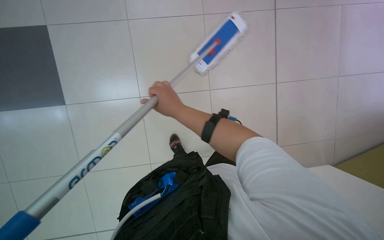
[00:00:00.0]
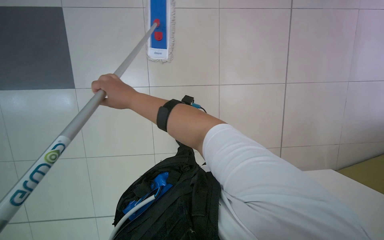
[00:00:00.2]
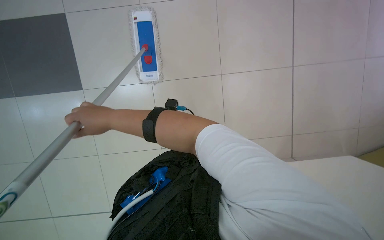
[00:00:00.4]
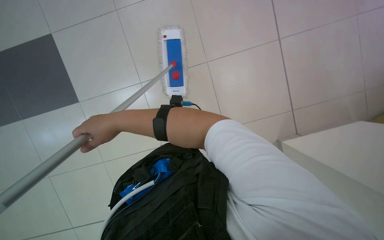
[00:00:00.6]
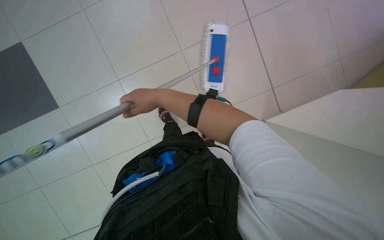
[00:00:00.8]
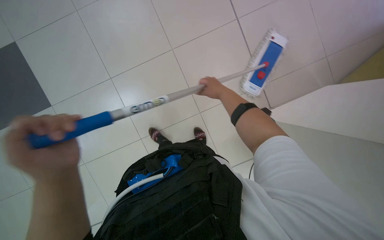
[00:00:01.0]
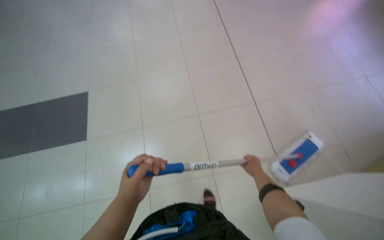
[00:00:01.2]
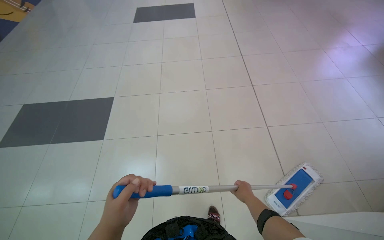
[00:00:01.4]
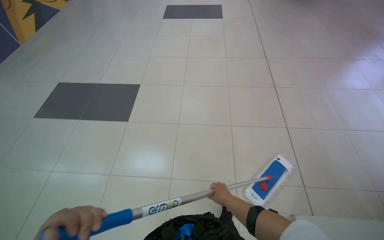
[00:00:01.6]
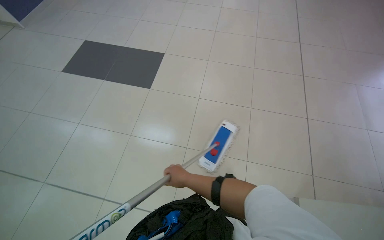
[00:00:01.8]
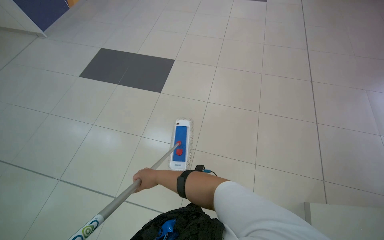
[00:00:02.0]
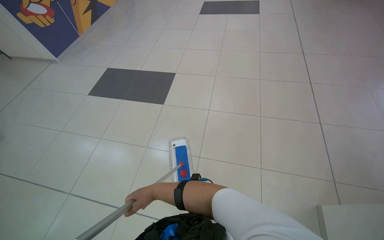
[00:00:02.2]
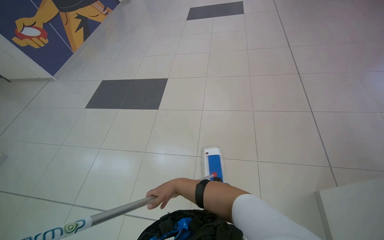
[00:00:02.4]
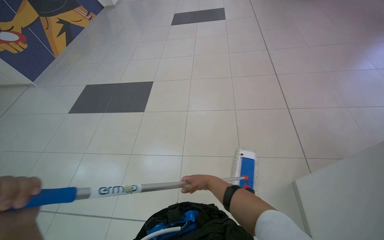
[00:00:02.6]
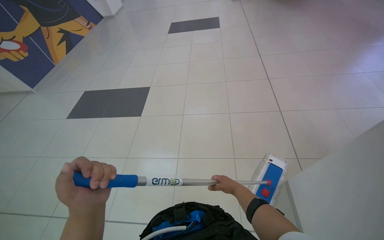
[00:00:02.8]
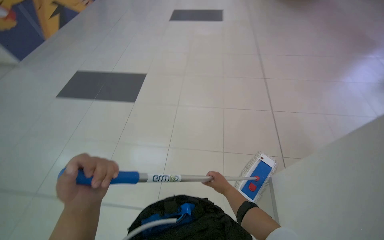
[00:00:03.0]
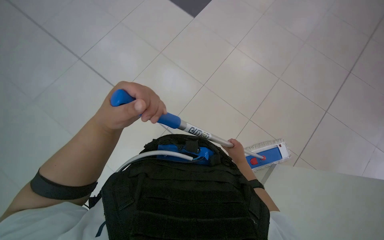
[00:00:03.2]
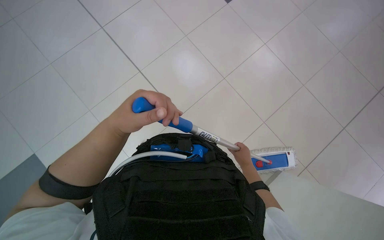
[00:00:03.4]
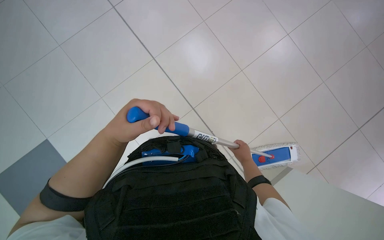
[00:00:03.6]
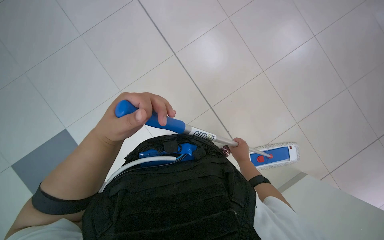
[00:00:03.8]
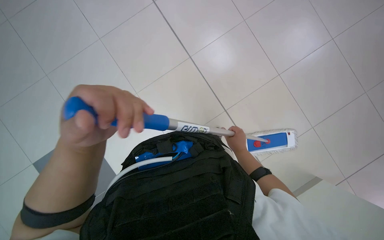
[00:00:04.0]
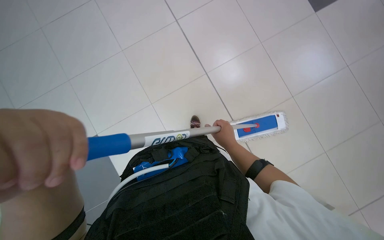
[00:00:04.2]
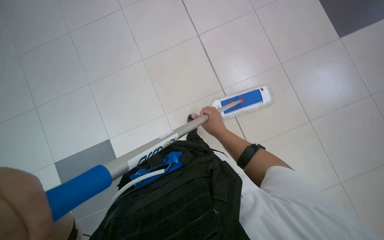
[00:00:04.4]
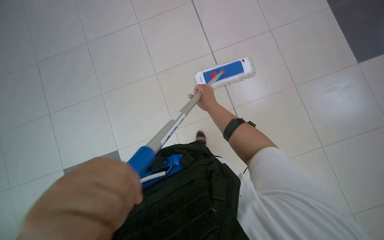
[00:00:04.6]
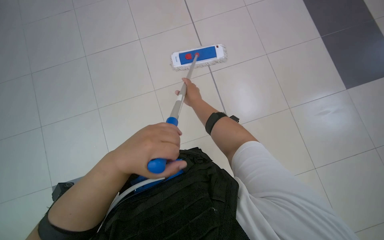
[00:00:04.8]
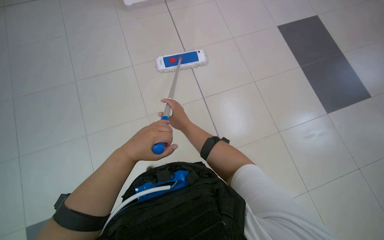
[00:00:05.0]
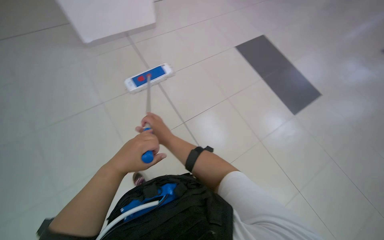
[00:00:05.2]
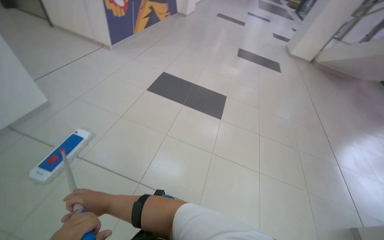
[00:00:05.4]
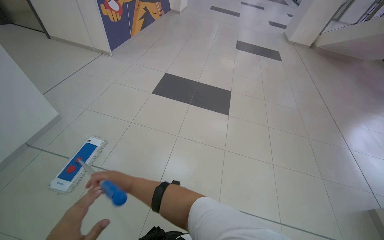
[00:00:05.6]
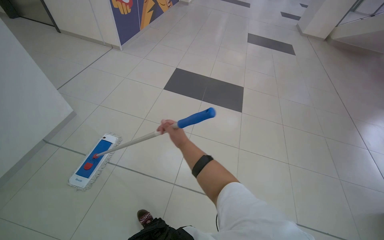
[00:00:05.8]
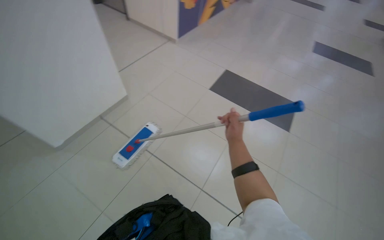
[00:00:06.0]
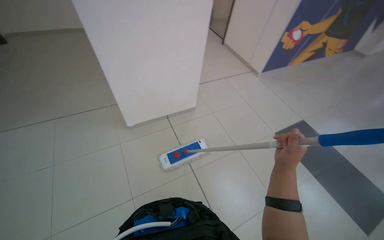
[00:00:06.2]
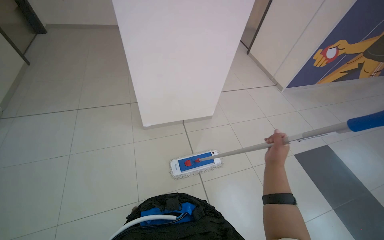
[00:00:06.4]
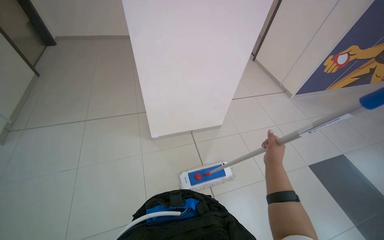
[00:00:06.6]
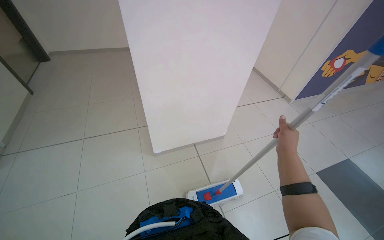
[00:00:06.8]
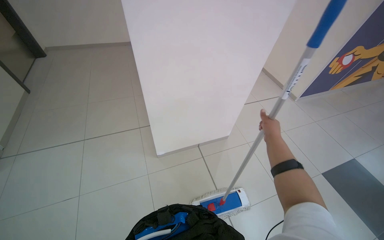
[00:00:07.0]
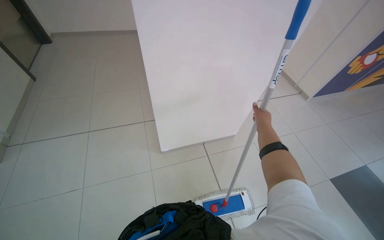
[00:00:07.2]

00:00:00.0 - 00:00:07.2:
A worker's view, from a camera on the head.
Job: mopping floor.
The whole recording: Mopping floor with flat mop. The worker mops the floor using a flat mop.
00:00:00.0 - 00:00:01.4: The wearer's head swings some 40 degrees to the left. The view tilts some 15 degrees upward.
00:00:02.8 - 00:00:04.4: The wearer's head swings approximately 30 degrees to the left. The camera pitches downward, by some 30 degrees.
00:00:04.4 - 00:00:05.8: The wearer's head swings approximately 25 degrees to the right.
00:00:05.8 - 00:00:07.2: The head travels about 60 cm. The head turns to the left by roughly 60 degrees.

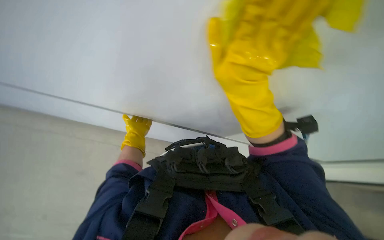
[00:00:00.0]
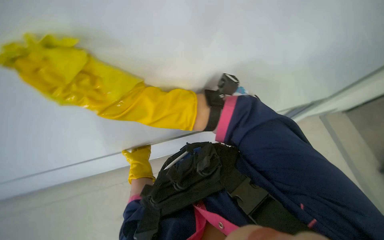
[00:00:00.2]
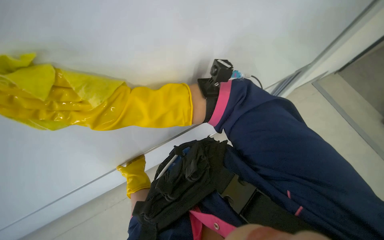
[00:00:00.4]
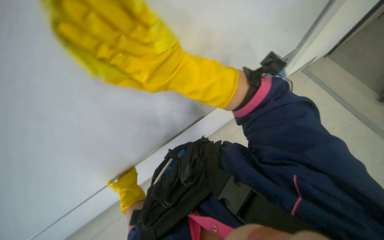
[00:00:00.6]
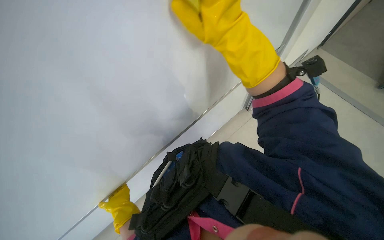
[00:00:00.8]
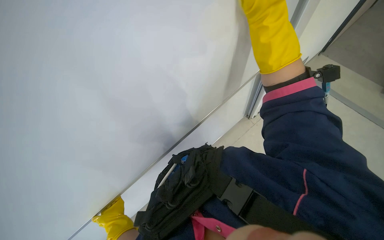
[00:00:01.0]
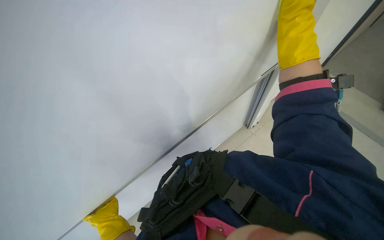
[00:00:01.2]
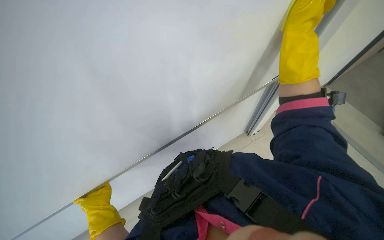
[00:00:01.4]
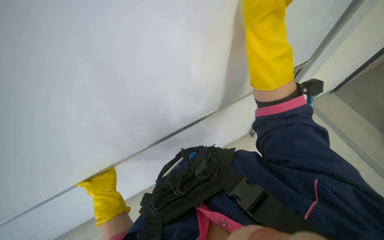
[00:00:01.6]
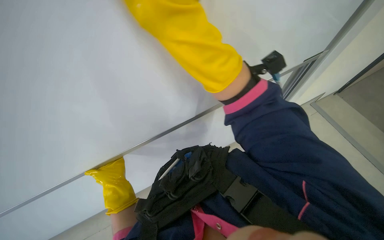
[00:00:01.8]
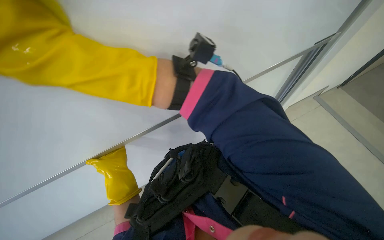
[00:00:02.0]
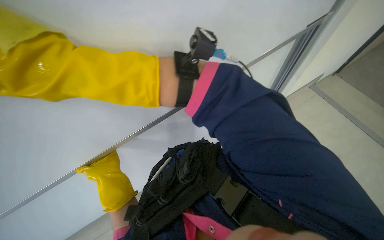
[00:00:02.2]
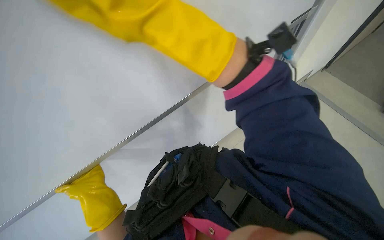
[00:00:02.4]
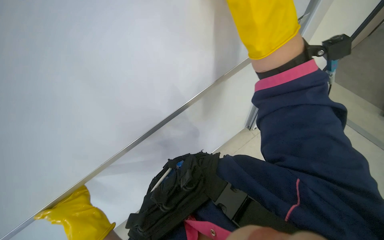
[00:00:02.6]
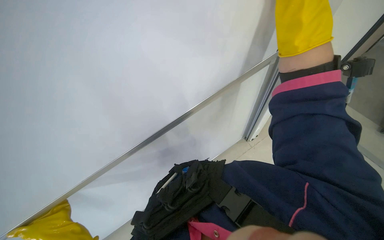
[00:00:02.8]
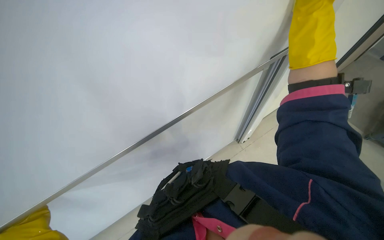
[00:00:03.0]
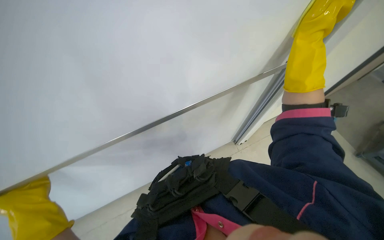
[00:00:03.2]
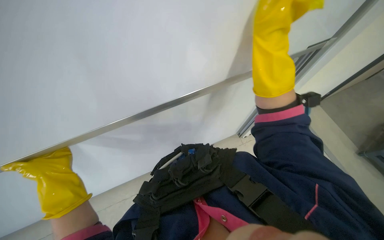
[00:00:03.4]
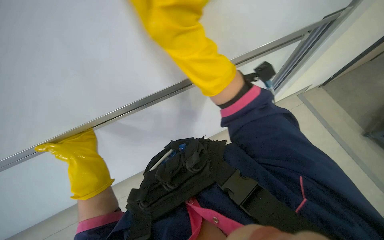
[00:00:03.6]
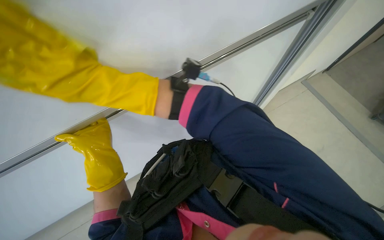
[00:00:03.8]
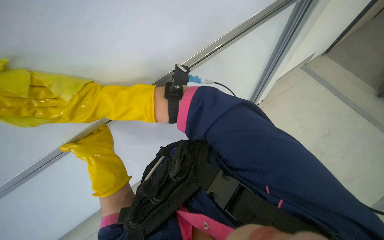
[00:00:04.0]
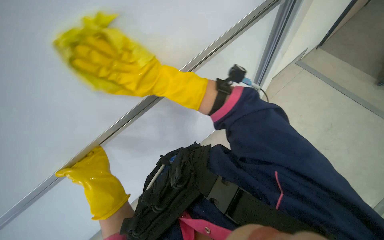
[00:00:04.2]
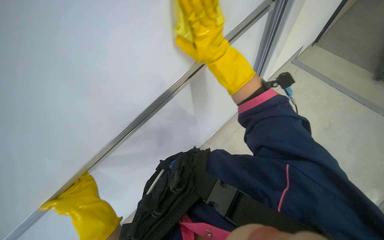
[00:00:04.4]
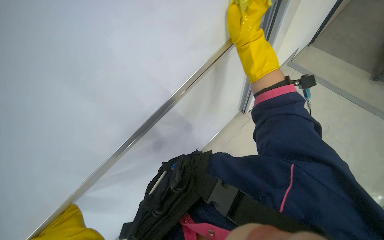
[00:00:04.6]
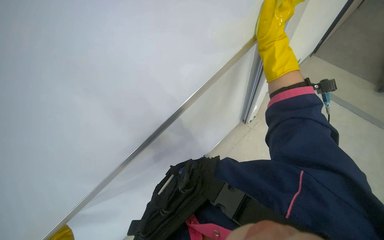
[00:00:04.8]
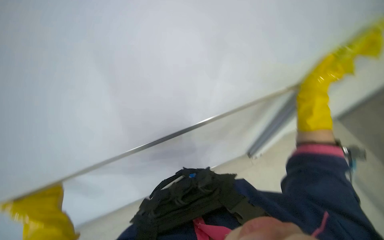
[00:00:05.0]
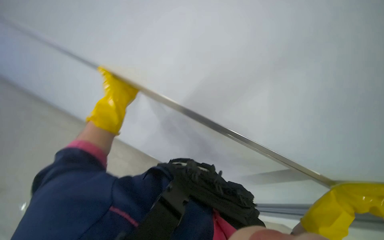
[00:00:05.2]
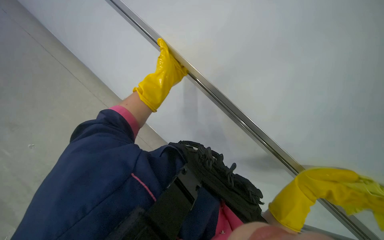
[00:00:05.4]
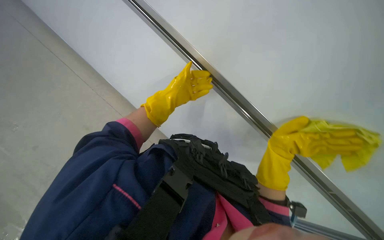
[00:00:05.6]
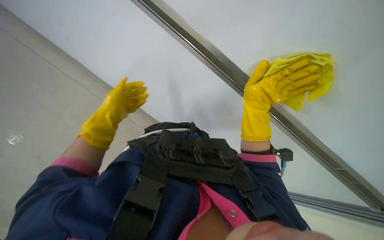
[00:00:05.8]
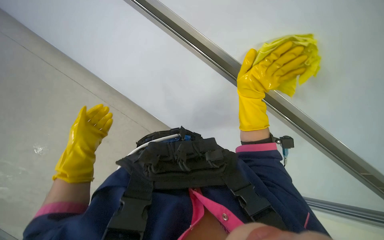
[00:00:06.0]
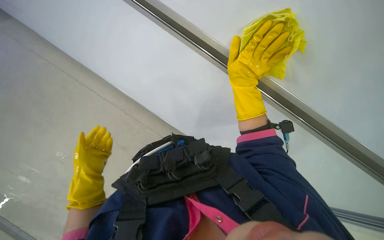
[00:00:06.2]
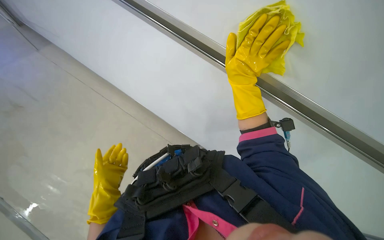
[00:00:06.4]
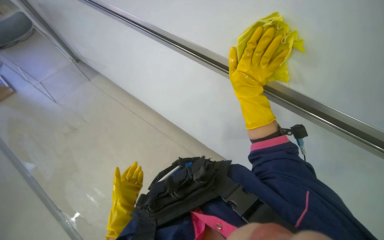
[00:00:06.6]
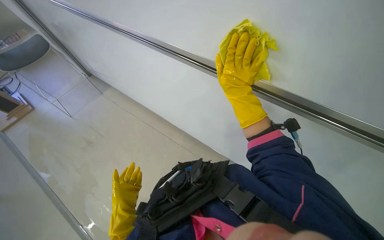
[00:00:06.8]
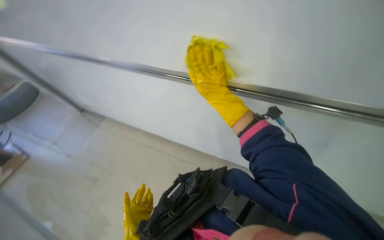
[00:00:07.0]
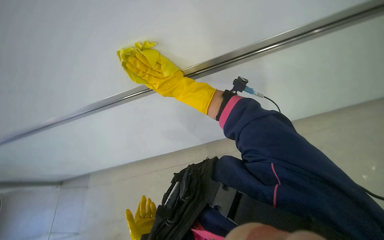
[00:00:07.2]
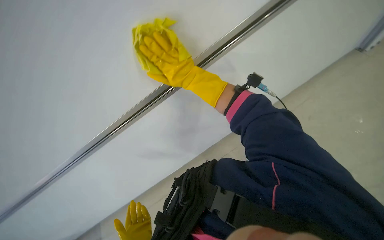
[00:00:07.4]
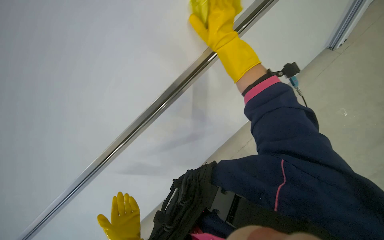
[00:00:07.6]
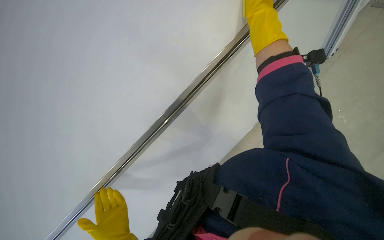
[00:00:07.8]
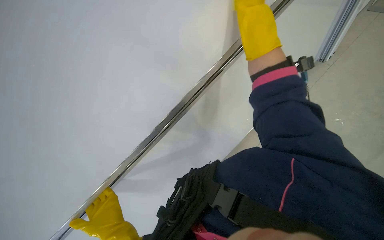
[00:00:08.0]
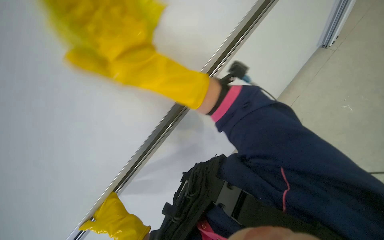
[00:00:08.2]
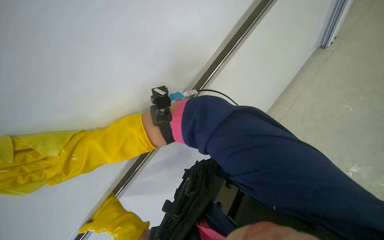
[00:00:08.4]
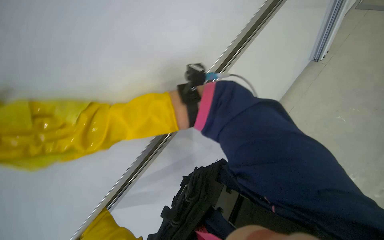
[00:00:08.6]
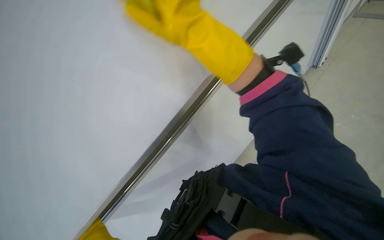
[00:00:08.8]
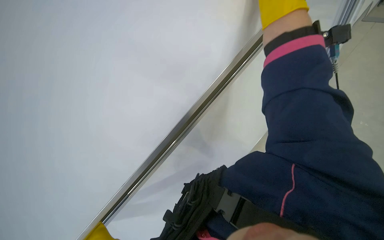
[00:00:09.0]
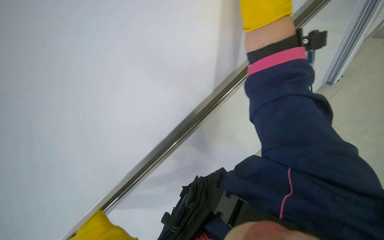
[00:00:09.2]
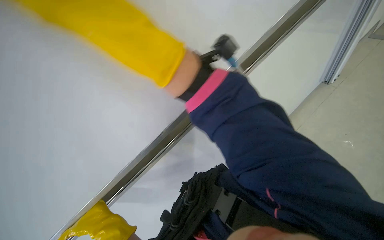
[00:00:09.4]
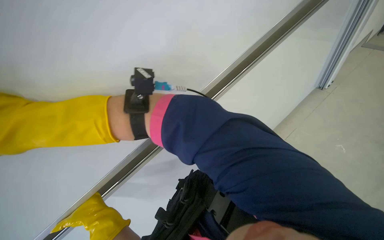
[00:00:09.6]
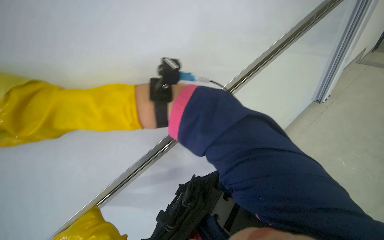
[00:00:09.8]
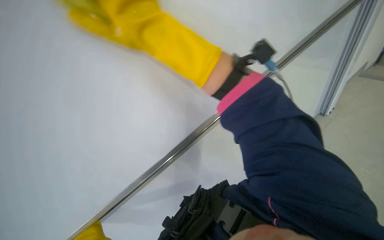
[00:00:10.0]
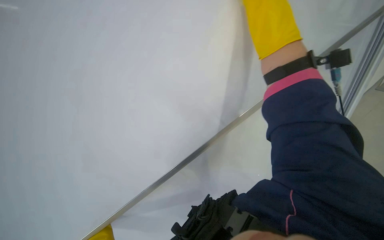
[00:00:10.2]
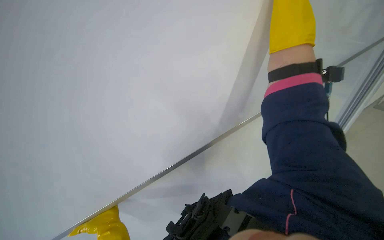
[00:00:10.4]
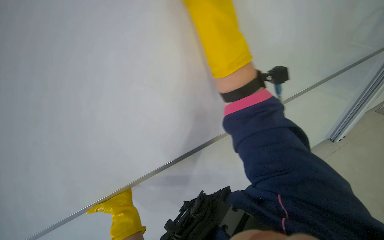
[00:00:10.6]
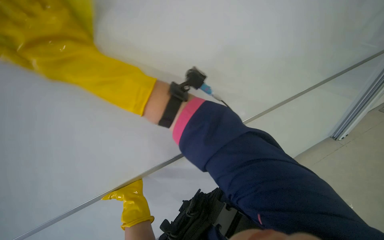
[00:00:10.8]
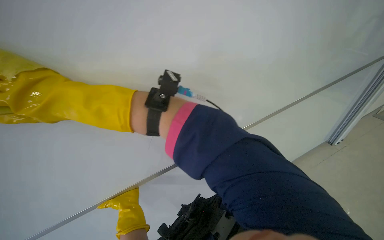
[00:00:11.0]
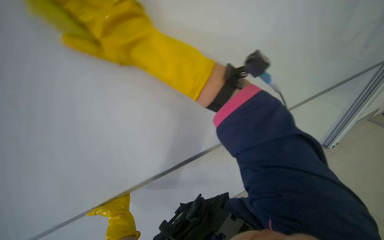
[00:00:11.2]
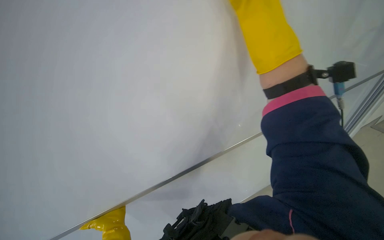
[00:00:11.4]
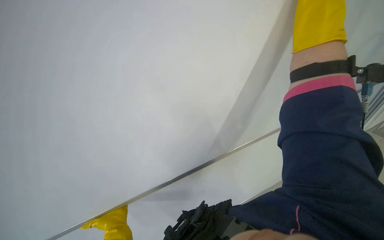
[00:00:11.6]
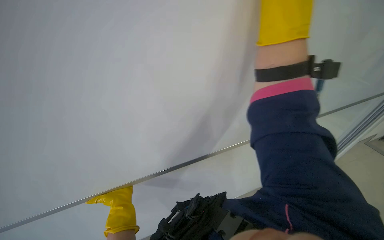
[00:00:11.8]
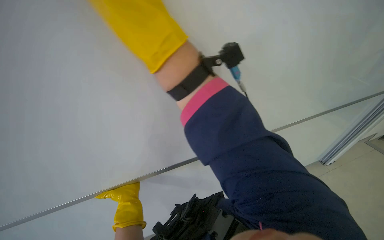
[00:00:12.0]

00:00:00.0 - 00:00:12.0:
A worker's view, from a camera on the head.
Job: wiping surfaces.
The whole recording: Cleaning whiteboard. The worker cleans the whiteboard with a cloth.
00:00:00.0 - 00:00:01.6: The left hand goes roughly 20 cm down the picture and nearer to the camera.
00:00:01.6 - 00:00:03.0: The right hand moves approximately 35 cm to the left and comes back.
00:00:04.4 - 00:00:06.0: The camera sweeps to the left, by roughly 20 degrees.
00:00:06.0 - 00:00:07.6: The scene rotates counterclockwise by roughly 50 degrees.
00:00:10.4 - 00:00:12.0: The right hand goes to the left and returns, approximately 20 cm each way.
